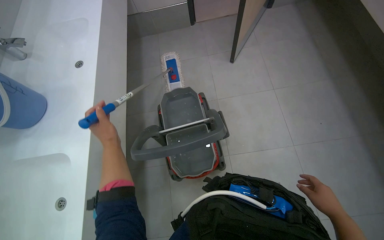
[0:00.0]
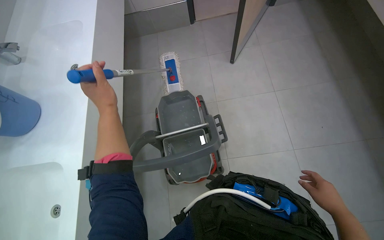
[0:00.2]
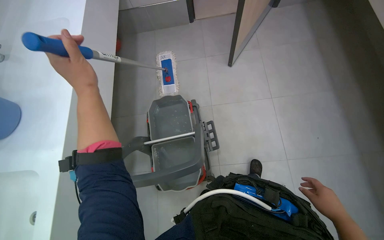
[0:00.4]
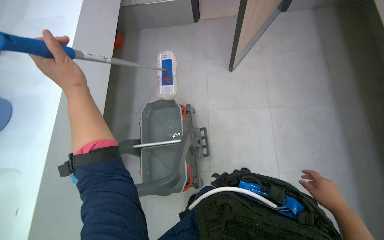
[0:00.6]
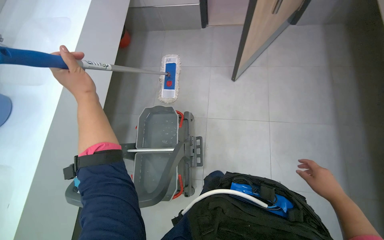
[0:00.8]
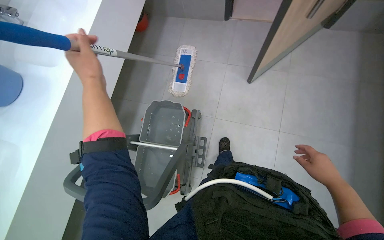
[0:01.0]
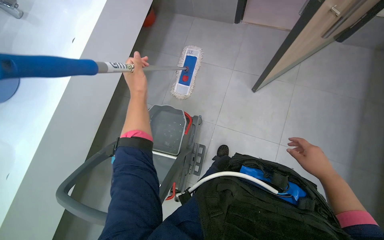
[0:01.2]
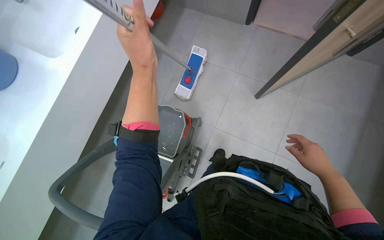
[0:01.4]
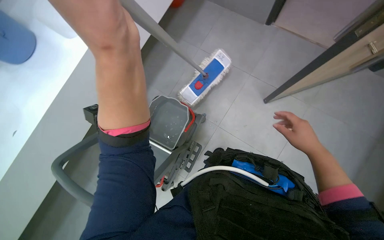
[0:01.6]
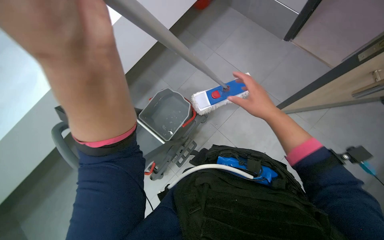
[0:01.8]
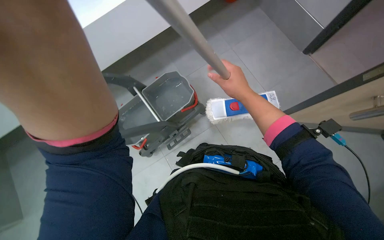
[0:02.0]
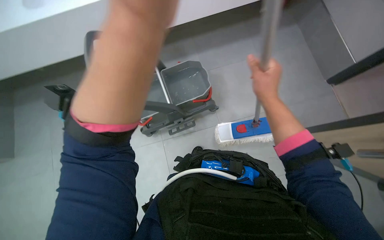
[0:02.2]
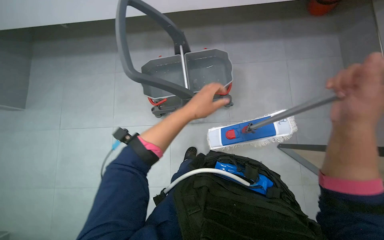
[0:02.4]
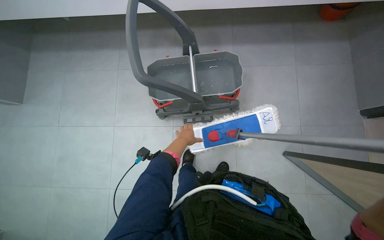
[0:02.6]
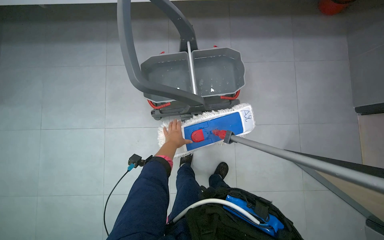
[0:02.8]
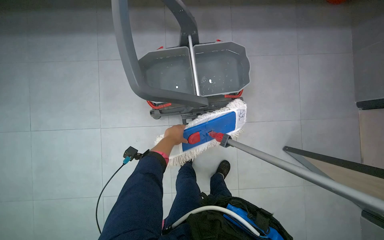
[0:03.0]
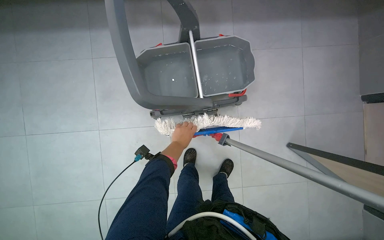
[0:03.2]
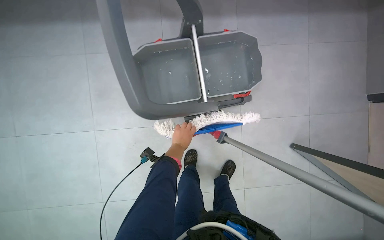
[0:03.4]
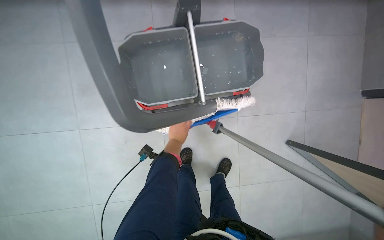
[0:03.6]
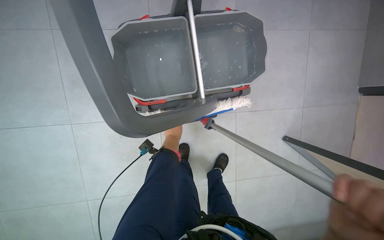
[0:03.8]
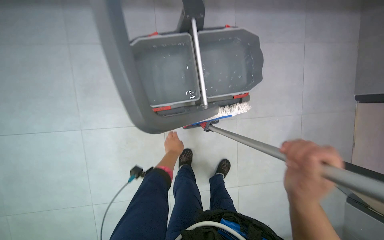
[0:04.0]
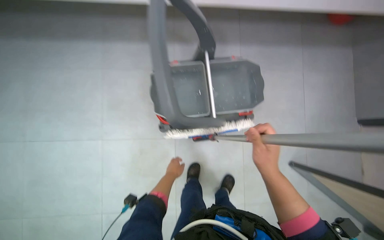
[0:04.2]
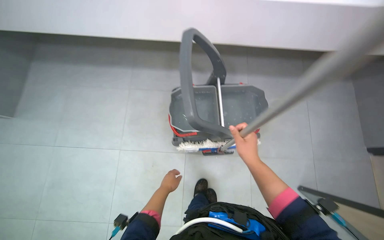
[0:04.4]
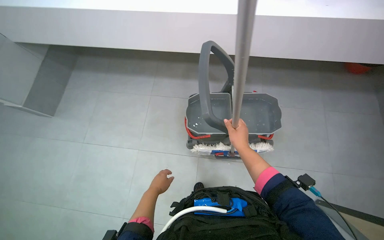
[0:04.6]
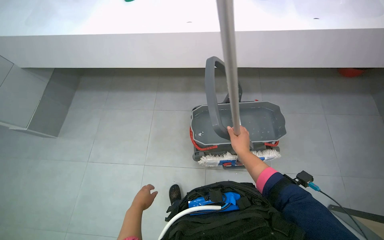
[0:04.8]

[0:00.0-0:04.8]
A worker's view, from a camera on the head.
Job: preparing cleaning supplies.
The whole recording: Filling and organizing cleaning buckets. The worker fills buckets with water, adds cleaning solution, and attaches the mop head to the handle.
0:00.0 to 0:01.6: The scene turns roughly 35 degrees clockwise in the picture.
0:01.6 to 0:03.2: The camera travels about 40 cm. Everything in view rotates about 40 degrees clockwise.
0:03.2 to 0:04.8: The wearer looks roughly 25 degrees further upward.

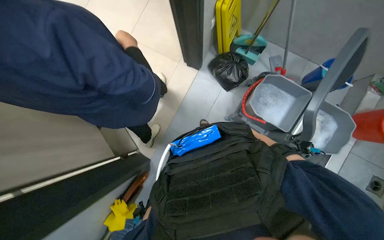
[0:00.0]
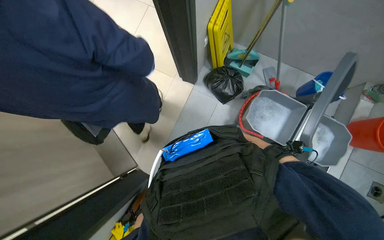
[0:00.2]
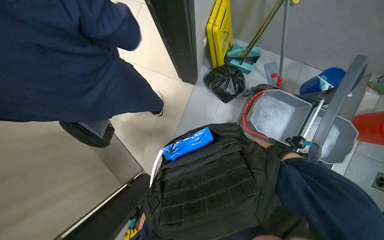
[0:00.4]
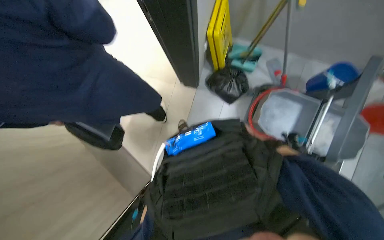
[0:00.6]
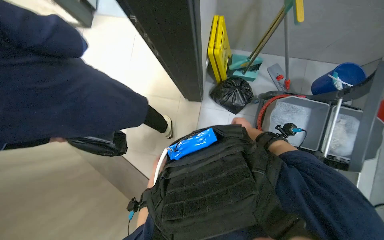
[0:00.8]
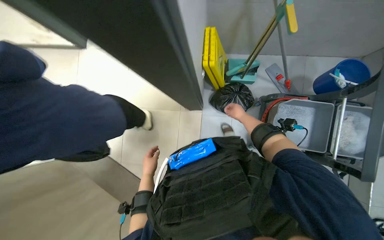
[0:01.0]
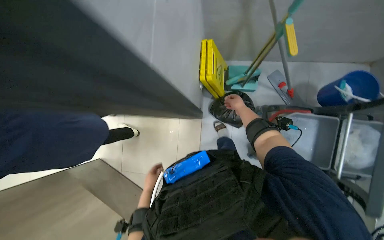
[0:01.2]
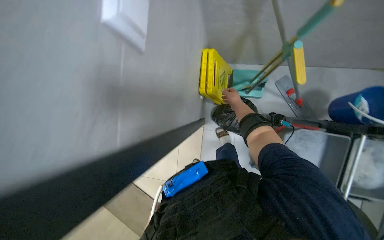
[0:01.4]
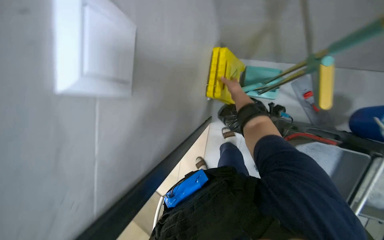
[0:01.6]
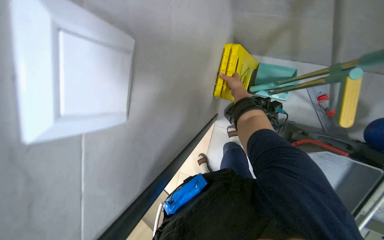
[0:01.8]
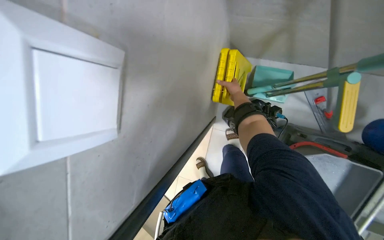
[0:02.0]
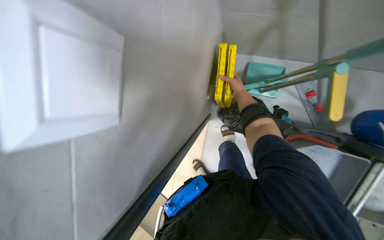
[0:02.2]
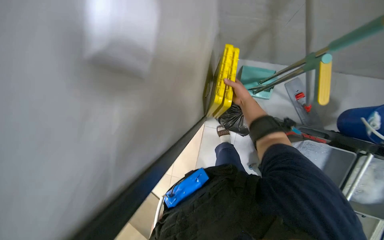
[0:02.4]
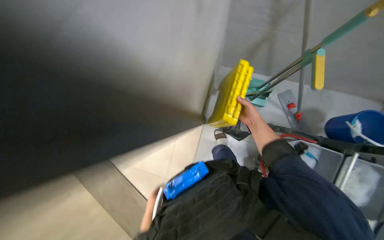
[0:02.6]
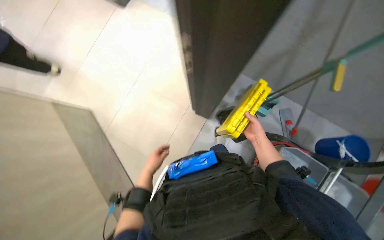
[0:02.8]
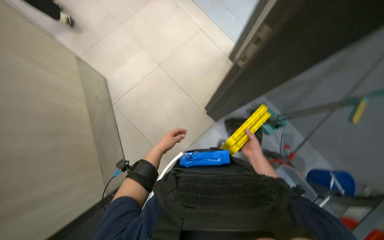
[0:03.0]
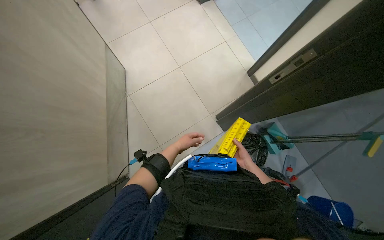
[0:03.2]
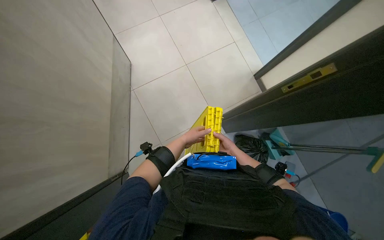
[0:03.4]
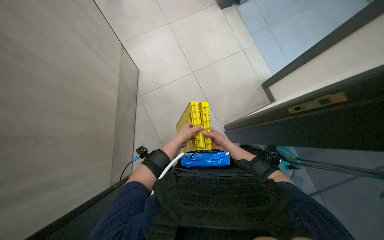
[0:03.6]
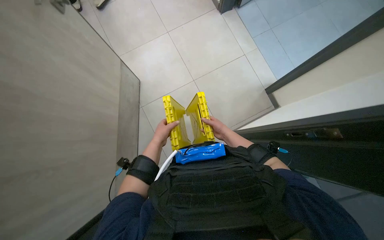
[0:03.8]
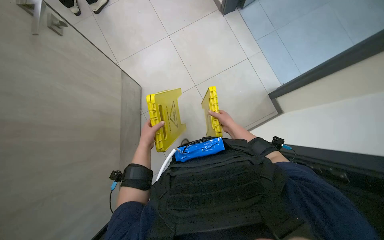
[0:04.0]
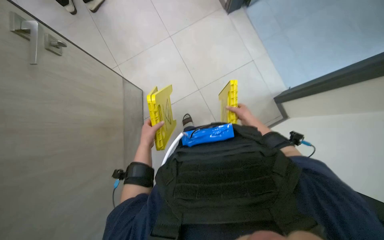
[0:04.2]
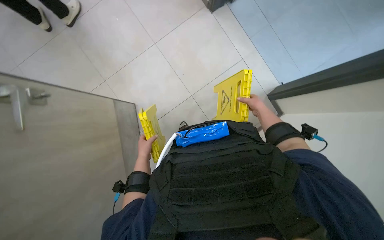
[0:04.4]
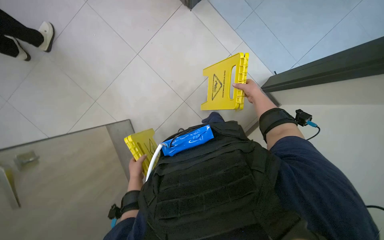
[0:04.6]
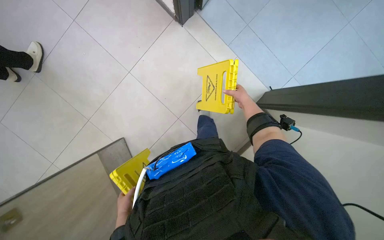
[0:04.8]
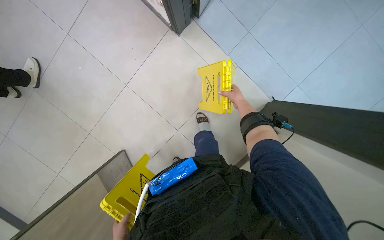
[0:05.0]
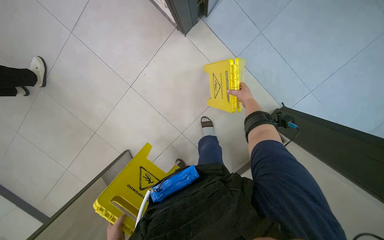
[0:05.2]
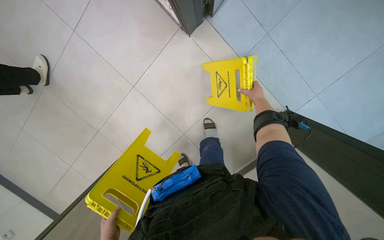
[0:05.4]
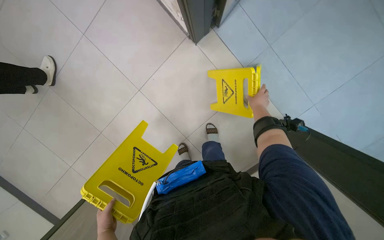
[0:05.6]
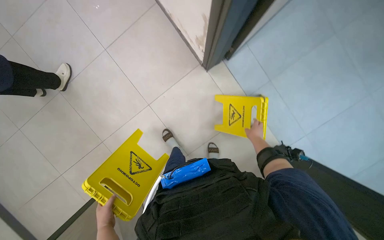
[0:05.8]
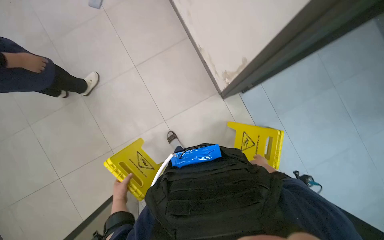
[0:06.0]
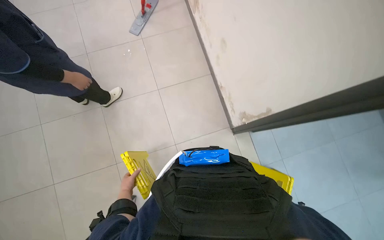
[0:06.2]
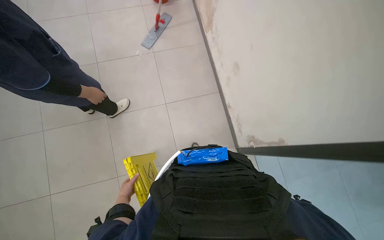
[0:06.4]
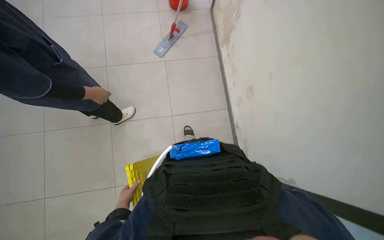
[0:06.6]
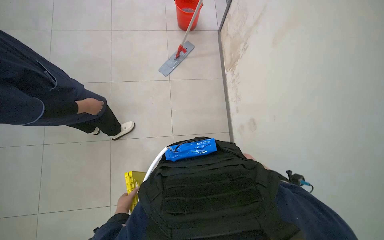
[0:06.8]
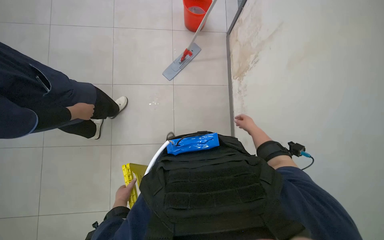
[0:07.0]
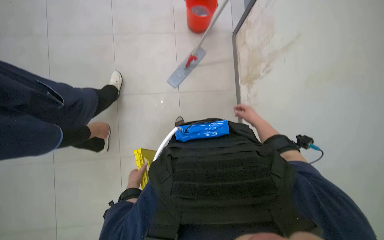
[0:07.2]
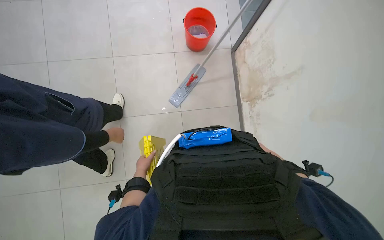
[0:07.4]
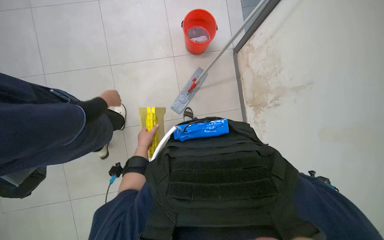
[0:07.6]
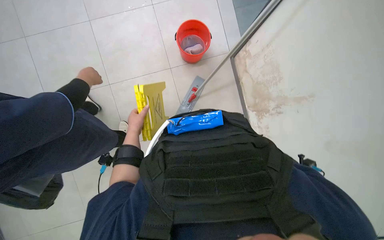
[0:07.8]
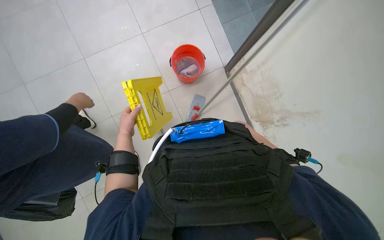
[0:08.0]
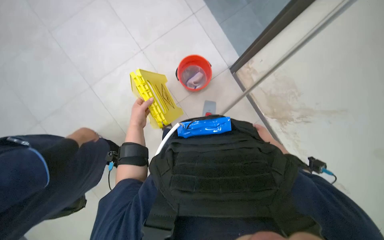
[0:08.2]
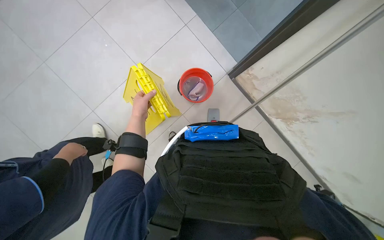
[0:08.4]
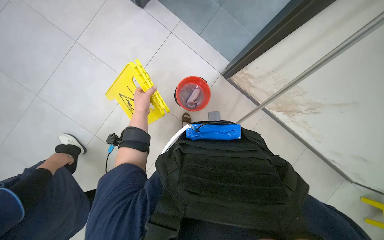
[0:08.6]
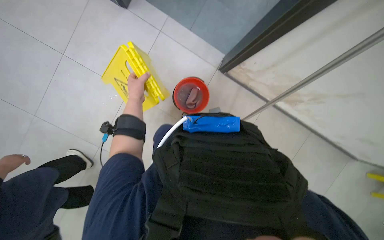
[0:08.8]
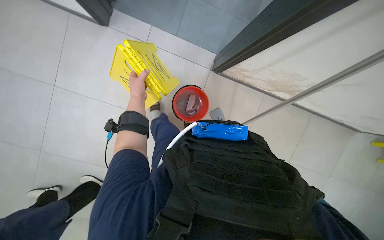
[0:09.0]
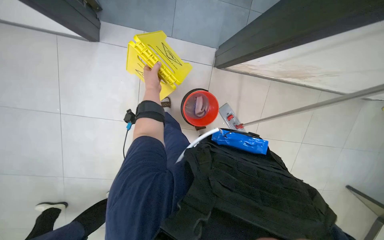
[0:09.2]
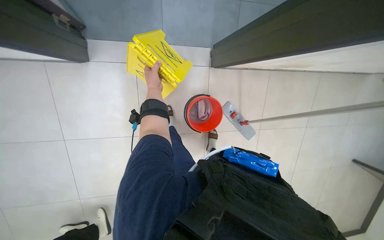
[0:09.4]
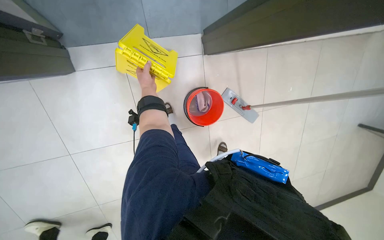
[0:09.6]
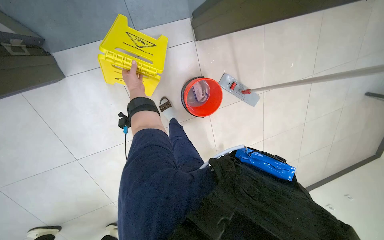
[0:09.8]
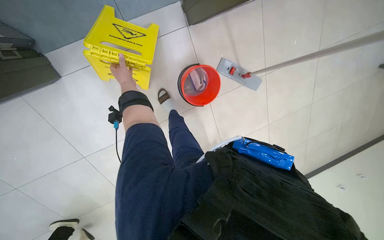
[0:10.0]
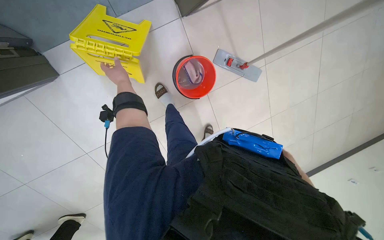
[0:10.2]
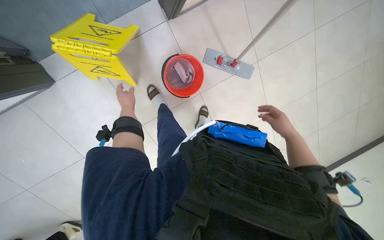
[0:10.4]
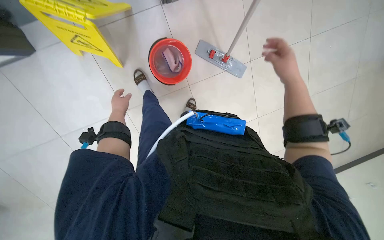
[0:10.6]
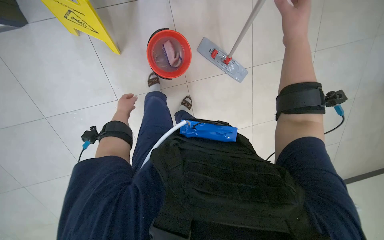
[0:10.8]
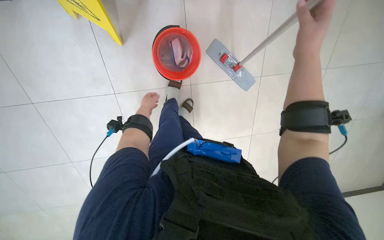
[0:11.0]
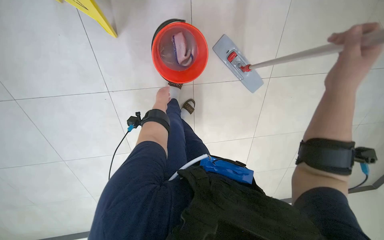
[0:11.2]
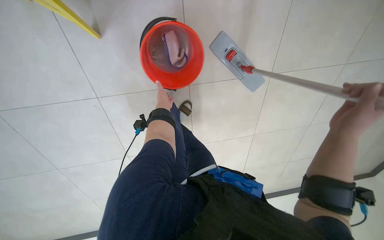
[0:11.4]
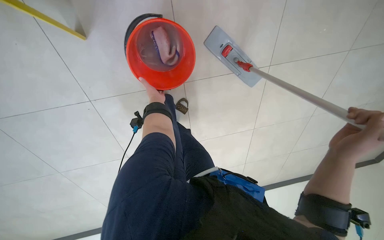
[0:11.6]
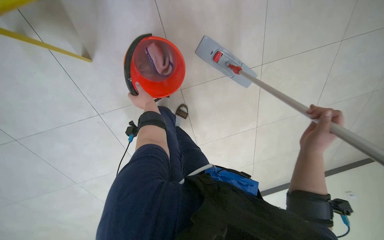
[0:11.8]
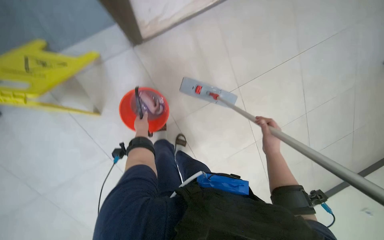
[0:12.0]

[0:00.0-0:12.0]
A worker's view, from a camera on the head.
Job: preparing cleaning supplies.
The whole recording: Gathering cleaning tools. The worker gathers wet floor signs, a mop, and a bucket, preparing for cleaning.
0:00.0 to 0:01.6: The view pans to the left by about 20 degrees.
0:01.6 to 0:03.0: The right hand goes approximately 30 cm down the picture.
0:03.0 to 0:04.4: The right hand goes some 50 cm up the picture. The left hand heads to the left, covering roughly 20 cm.
0:04.4 to 0:06.0: The camera pitches upward, by roughly 20 degrees. The right hand heads to the right and farther from the camera, covering about 20 cm.
0:06.0 to 0:07.6: The wearer's head swings about 20 degrees to the left. The camera pitches upward, by about 30 degrees.
0:07.6 to 0:09.0: The wearer looks about 15 degrees further upward. The left hand heads up the picture, covering approximately 25 cm.
0:09.0 to 0:10.4: Everything in view rotates some 30 degrees counterclockwise.

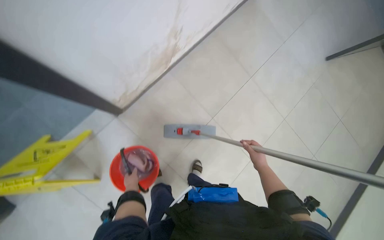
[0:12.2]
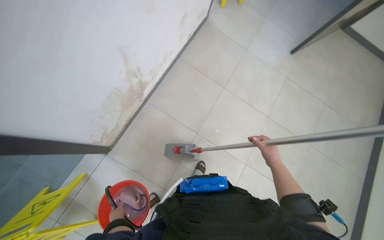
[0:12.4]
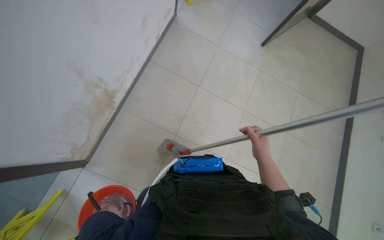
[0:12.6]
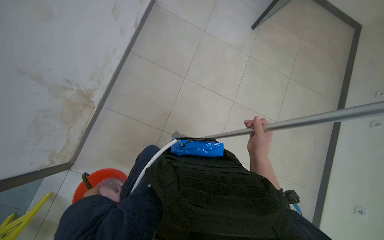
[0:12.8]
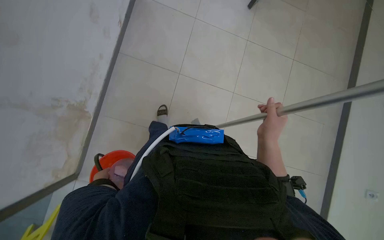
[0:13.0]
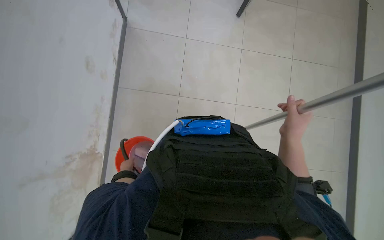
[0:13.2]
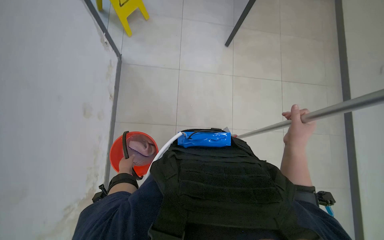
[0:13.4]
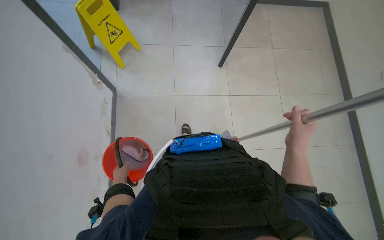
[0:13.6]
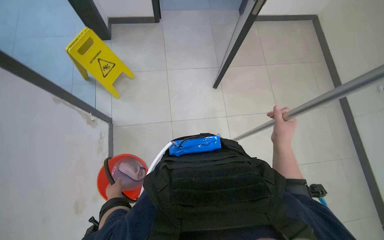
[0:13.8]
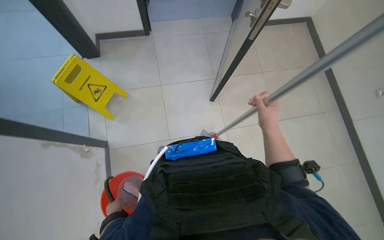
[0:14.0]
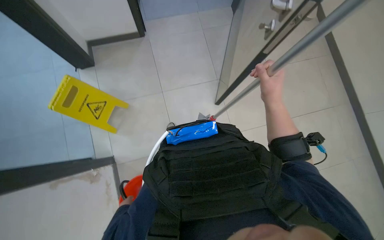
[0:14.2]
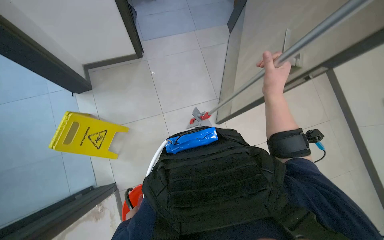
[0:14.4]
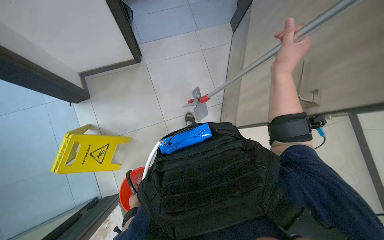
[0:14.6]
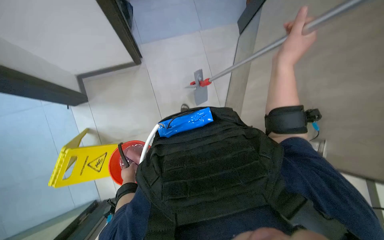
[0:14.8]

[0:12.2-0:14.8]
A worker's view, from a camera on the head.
Job: preparing cleaning supplies.
The whole recording: Gathering cleaning tools. The worker gathers wet floor signs, a mop, and a bucket, preparing for cleaning.
0:12.2 to 0:13.4: The right hand is displaced up the picture by about 10 cm.
0:13.4 to 0:14.8: The head travels roughly 80 cm. Everything in view rotates some 30 degrees counterclockwise.
